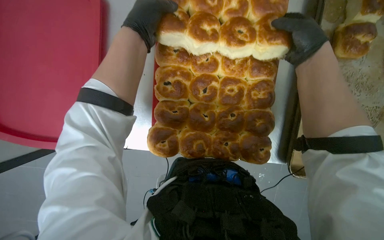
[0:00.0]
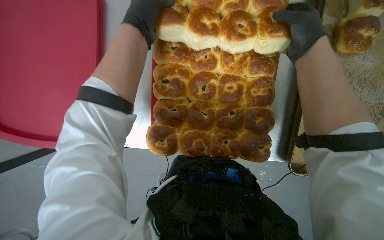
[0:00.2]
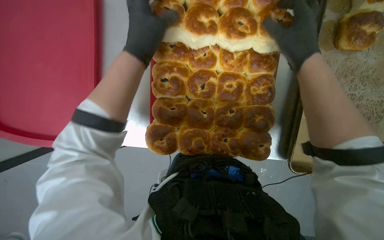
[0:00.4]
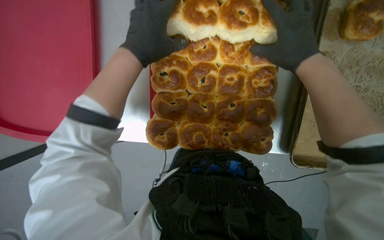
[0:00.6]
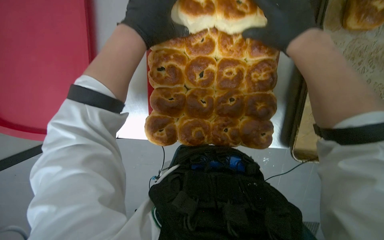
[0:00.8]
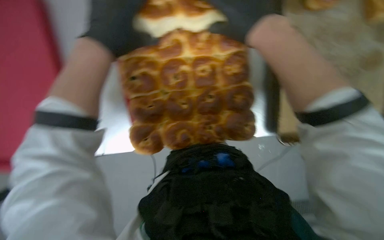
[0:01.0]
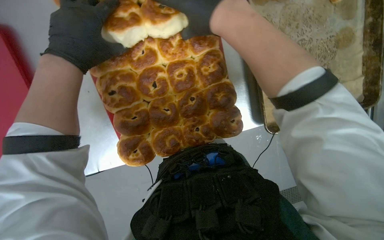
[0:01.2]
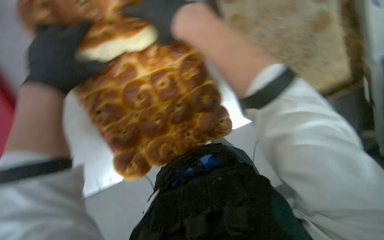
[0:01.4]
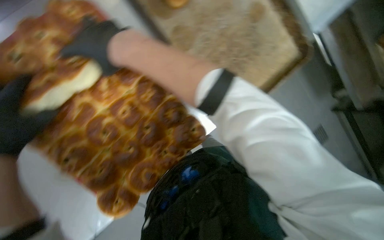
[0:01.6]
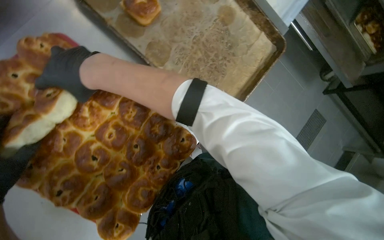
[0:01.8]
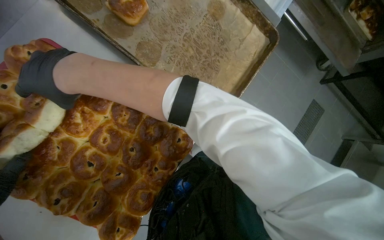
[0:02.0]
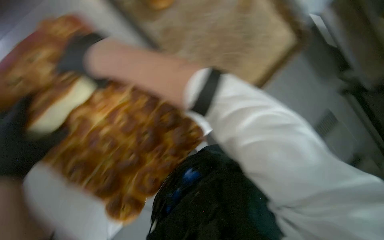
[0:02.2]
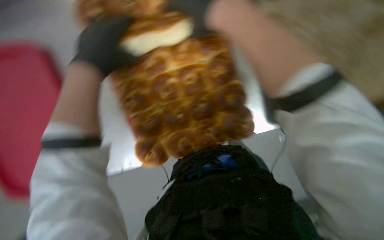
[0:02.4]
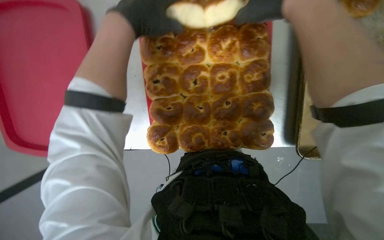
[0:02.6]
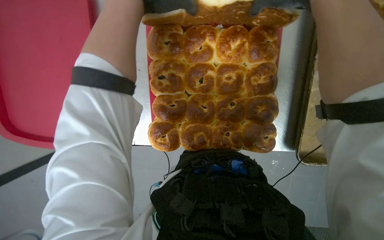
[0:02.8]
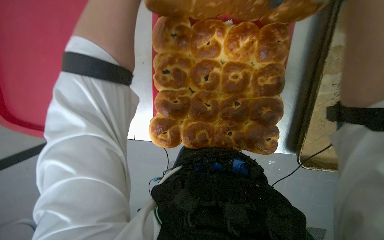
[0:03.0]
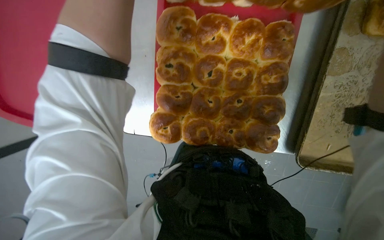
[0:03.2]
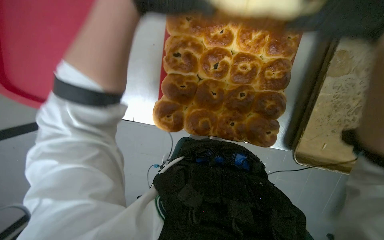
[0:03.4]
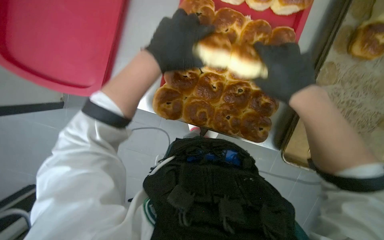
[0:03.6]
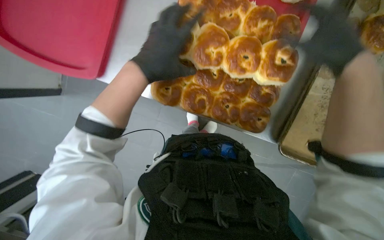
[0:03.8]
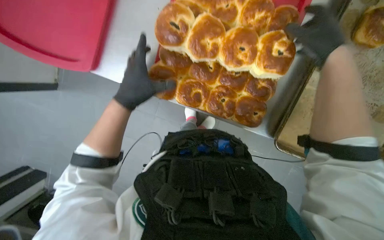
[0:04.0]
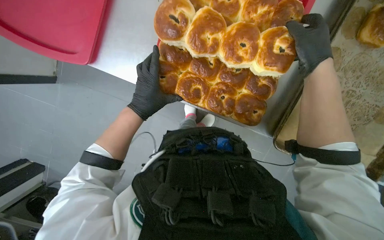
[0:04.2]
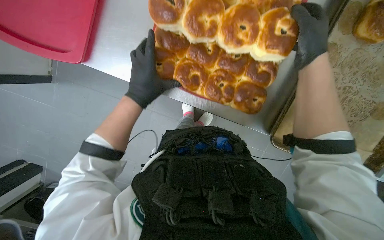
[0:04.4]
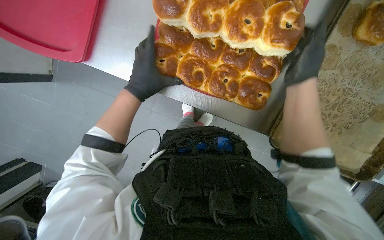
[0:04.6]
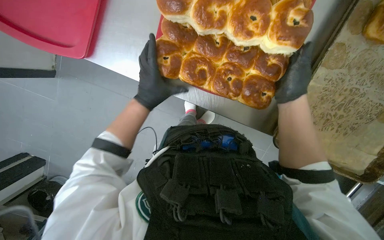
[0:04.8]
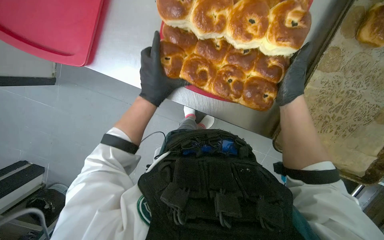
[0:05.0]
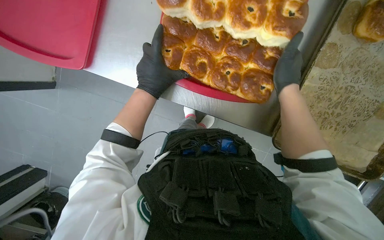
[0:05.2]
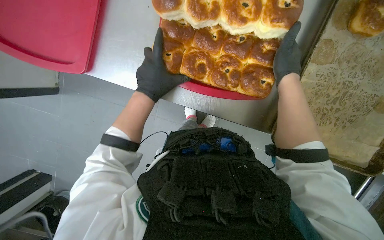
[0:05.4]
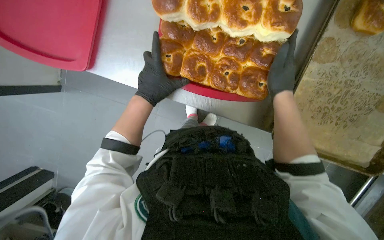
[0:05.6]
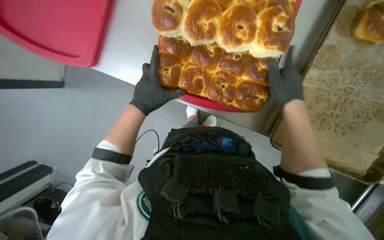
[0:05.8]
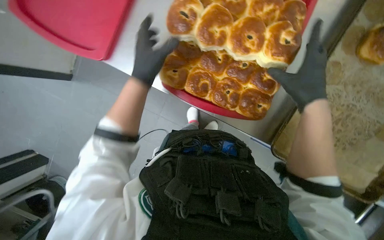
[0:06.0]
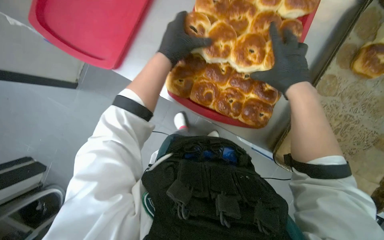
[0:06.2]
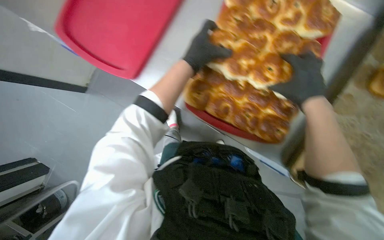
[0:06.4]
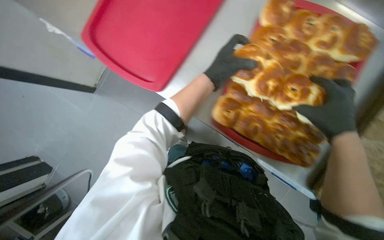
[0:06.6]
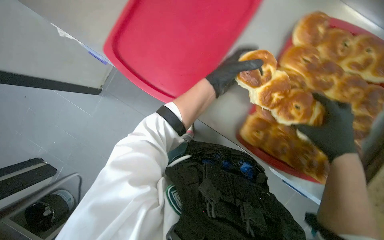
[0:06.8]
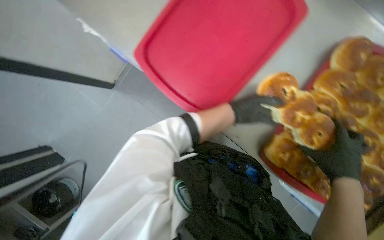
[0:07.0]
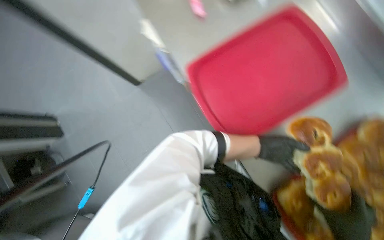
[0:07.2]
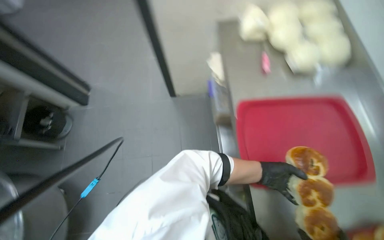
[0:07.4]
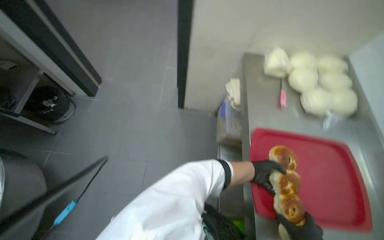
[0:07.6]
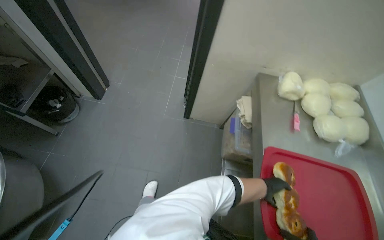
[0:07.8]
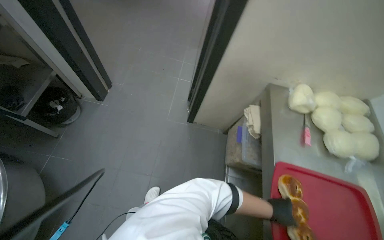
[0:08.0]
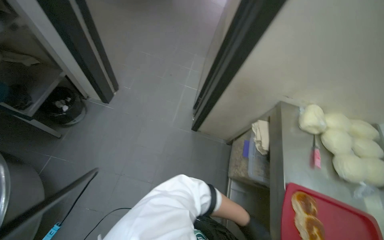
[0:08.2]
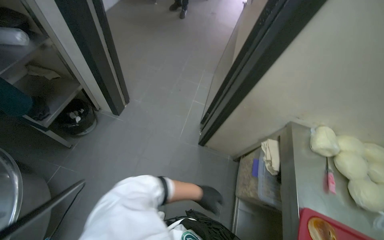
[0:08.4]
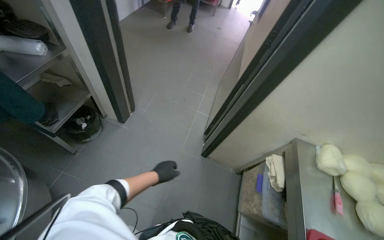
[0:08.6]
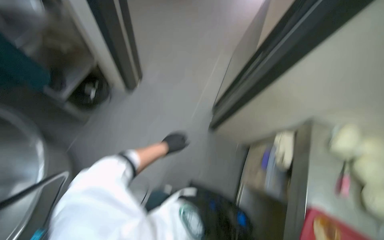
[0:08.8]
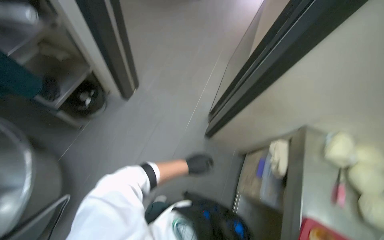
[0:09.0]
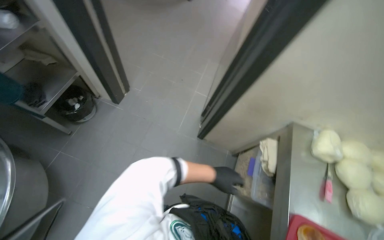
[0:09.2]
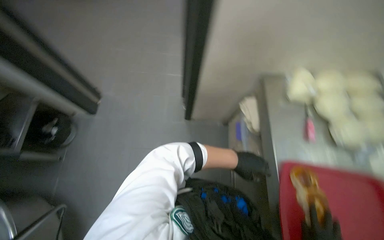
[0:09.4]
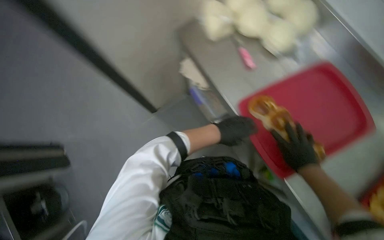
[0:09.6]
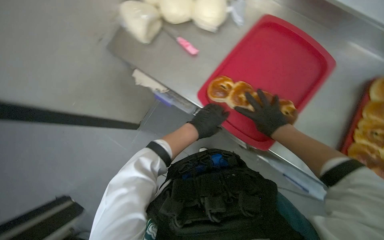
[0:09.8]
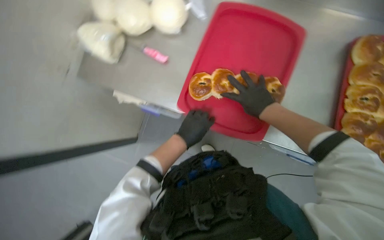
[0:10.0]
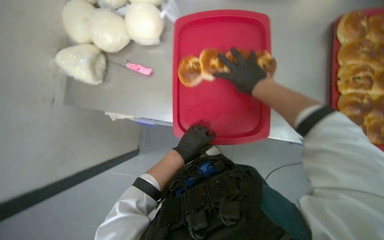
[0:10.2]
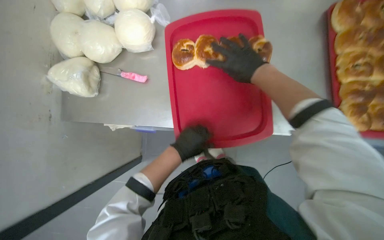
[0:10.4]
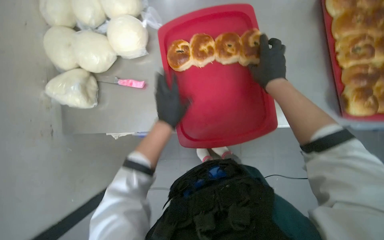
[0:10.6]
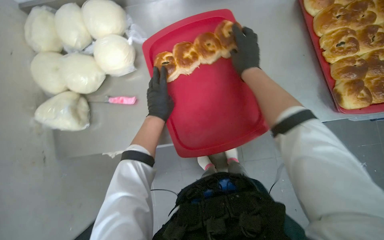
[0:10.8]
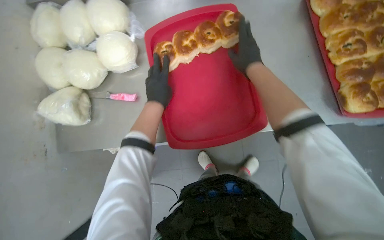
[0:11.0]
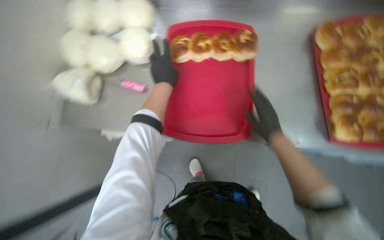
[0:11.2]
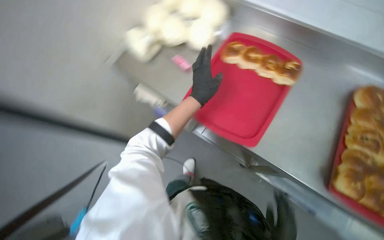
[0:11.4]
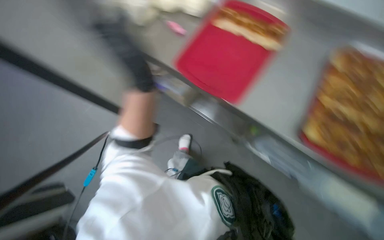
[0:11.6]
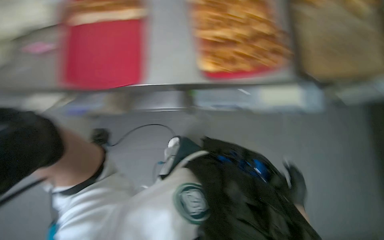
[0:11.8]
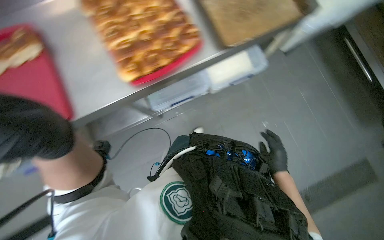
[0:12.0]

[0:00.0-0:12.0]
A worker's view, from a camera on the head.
Job: cooking food.
The whole recording: Transferring baked buns to trays. The worker transfers baked buns from large baking trays to red serving trays.
0:00.0 to 0:01.6: The scene turns about 45 degrees counterclockwise in the picture.
0:01.6 to 0:03.0: The scene rotates clockwise by some 45 degrees.
0:04.4 to 0:06.0: The right hand goes some 10 cm down the picture.
0:06.0 to 0:07.6: The camera pitches upward, by some 20 degrees. The left hand goes roughly 30 cm farther from the camera and to the right.
0:07.6 to 0:09.0: The camera is carried roughly 50 cm.
0:09.0 to 0:10.4: The head travels roughly 50 cm. Everything in view rotates about 75 degrees counterclockwise.

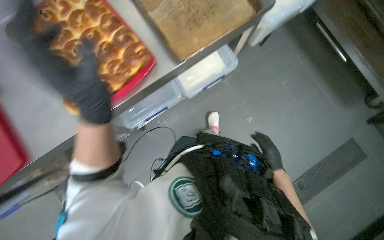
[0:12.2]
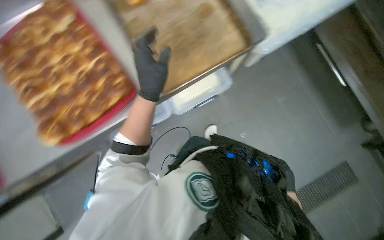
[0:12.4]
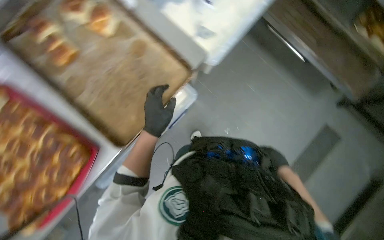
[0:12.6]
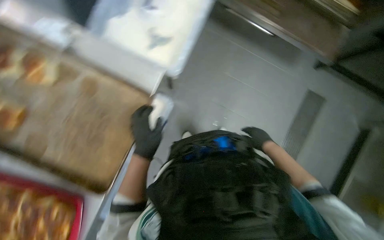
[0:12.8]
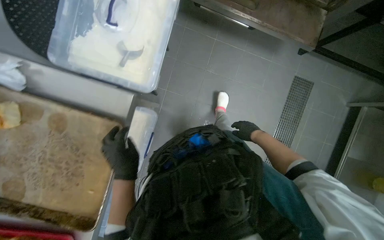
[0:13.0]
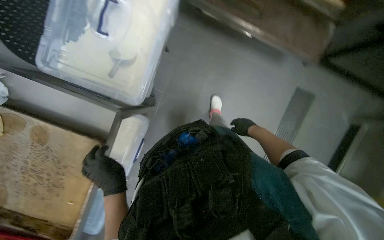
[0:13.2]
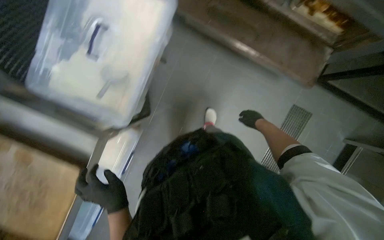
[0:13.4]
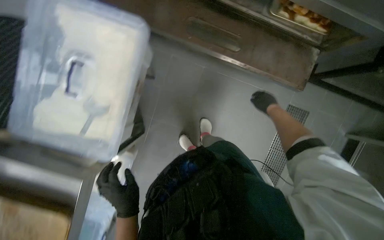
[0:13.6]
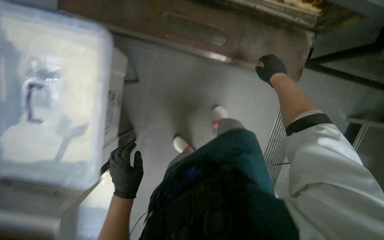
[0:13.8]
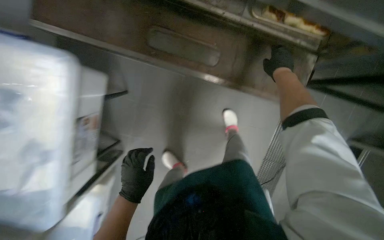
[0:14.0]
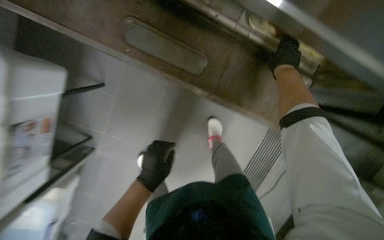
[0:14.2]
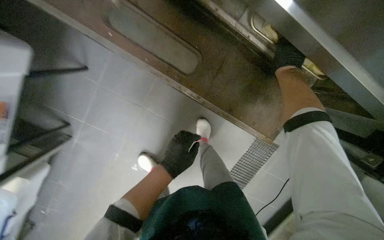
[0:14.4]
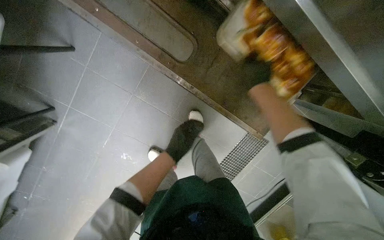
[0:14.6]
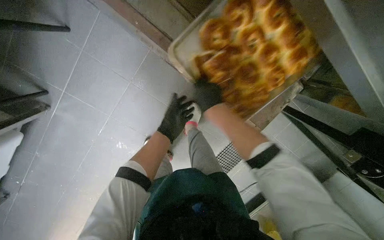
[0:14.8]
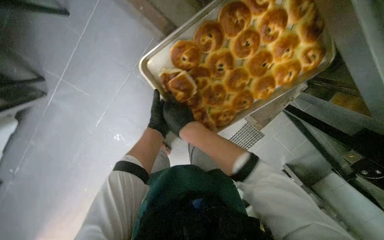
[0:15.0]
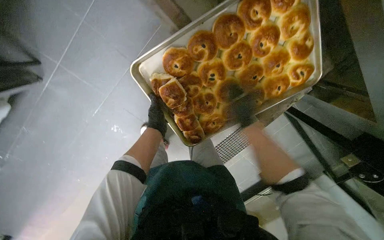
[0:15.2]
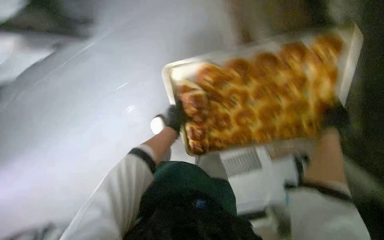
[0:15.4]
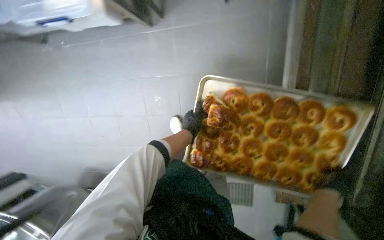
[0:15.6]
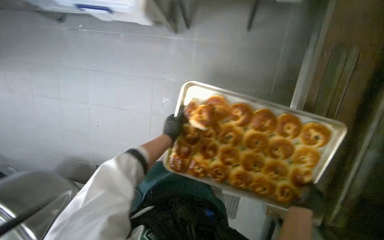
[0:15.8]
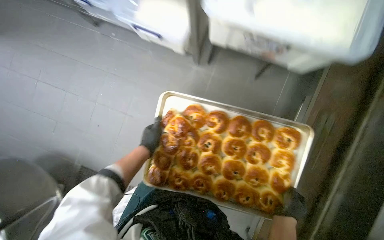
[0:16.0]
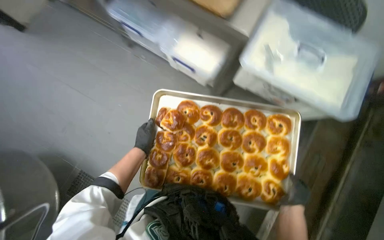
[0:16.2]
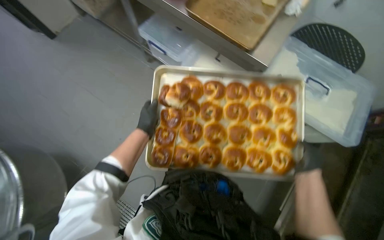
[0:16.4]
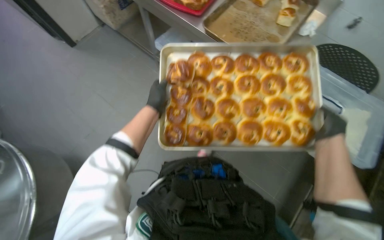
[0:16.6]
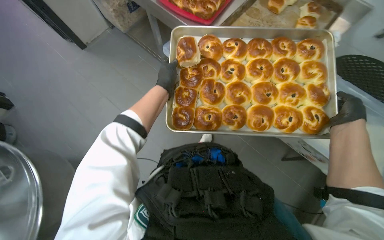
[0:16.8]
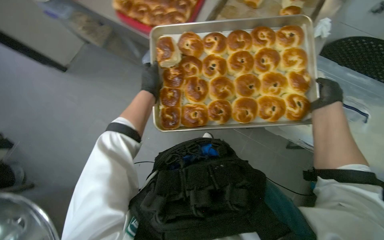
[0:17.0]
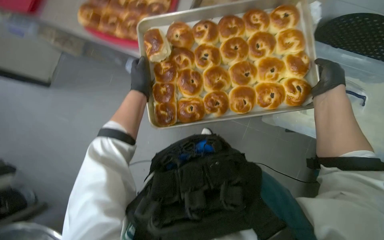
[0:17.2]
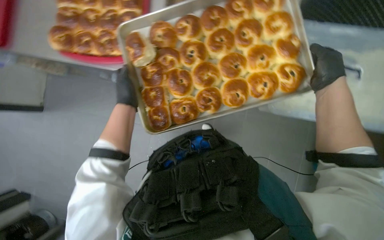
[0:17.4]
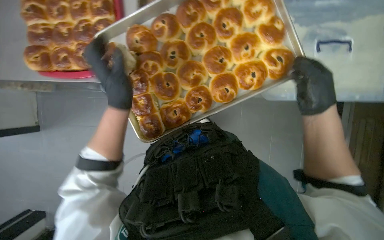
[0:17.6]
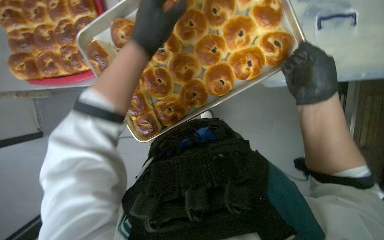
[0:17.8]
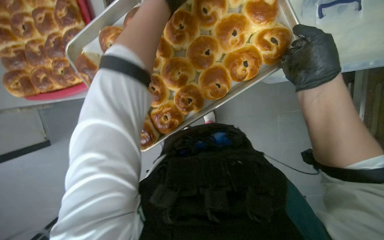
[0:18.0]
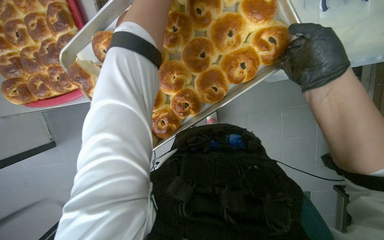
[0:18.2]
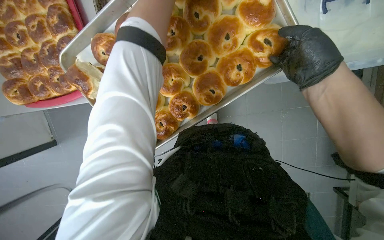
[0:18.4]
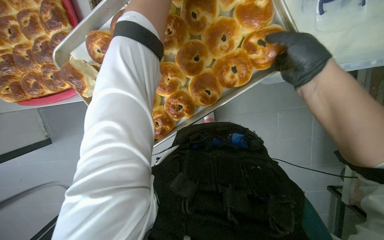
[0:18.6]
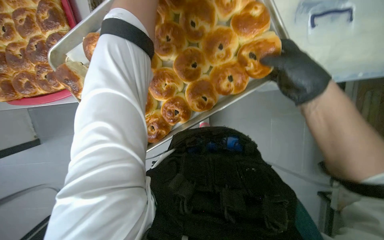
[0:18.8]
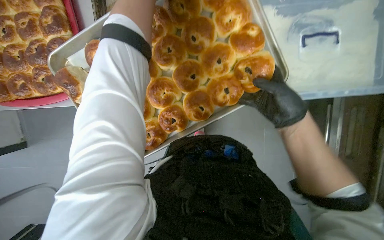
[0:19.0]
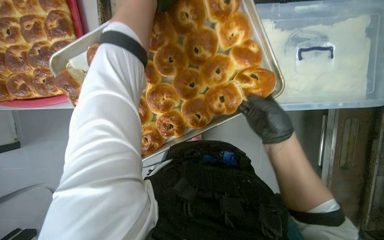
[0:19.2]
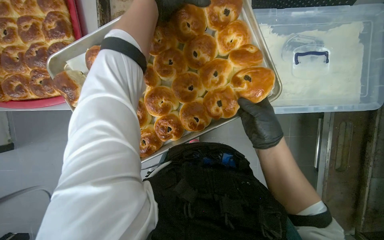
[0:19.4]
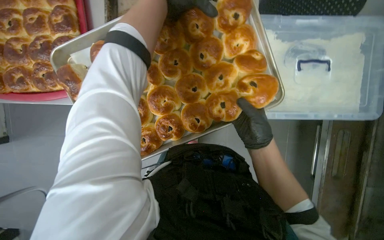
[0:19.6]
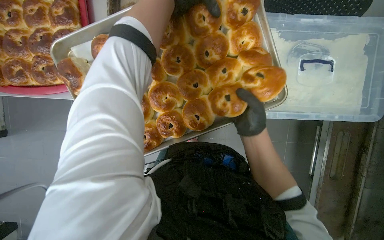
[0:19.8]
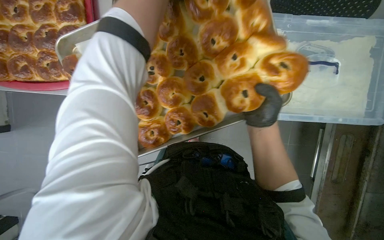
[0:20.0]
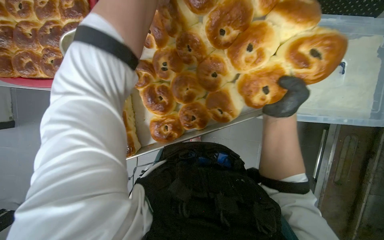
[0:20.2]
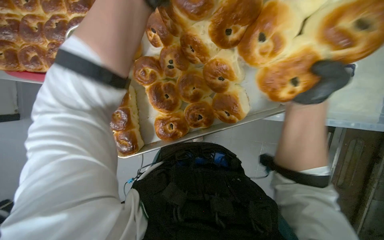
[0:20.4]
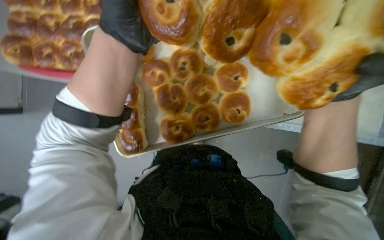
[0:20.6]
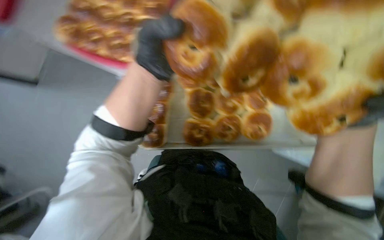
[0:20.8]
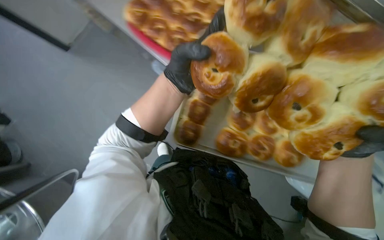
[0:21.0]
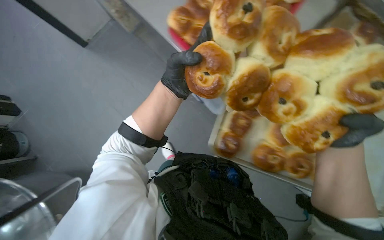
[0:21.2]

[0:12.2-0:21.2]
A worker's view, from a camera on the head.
Job: cooking food.
The whole recording: Transferring baked buns to trays. The worker transfers baked buns from large baking trays to red serving trays.
0:12.2 to 0:13.8: The camera travels about 50 cm. The scene rotates counterclockwise by roughly 35 degrees.
0:13.8 to 0:15.2: The view tips downward by some 15 degrees. The scene turns about 30 degrees clockwise in the picture. The left hand heads farther from the camera, covering roughly 30 cm.
0:15.2 to 0:16.6: The wearer looks approximately 30 degrees further upward. Everything in view rotates about 30 degrees clockwise.
0:16.6 to 0:18.2: The camera pitches downward, by roughly 15 degrees. Everything in view rotates some 35 degrees counterclockwise.
0:18.2 to 0:19.8: The right hand goes some 10 cm farther from the camera.
